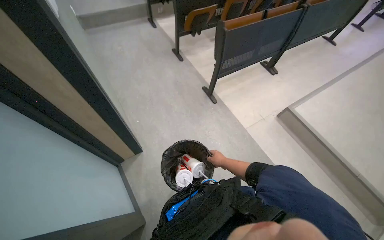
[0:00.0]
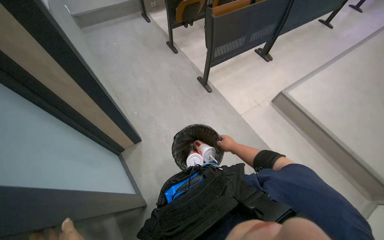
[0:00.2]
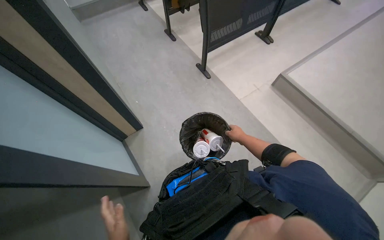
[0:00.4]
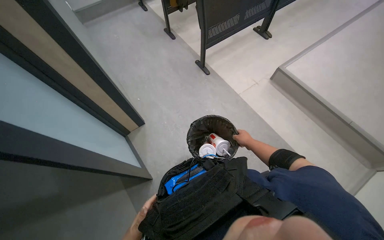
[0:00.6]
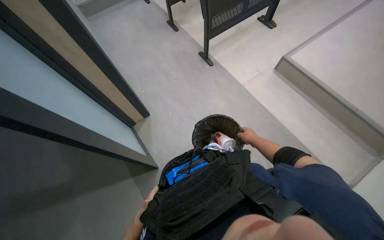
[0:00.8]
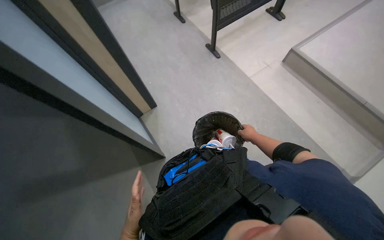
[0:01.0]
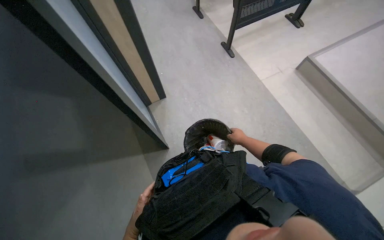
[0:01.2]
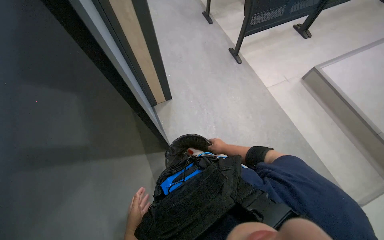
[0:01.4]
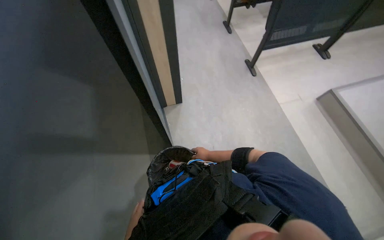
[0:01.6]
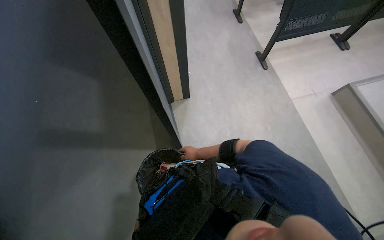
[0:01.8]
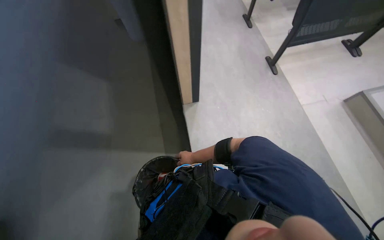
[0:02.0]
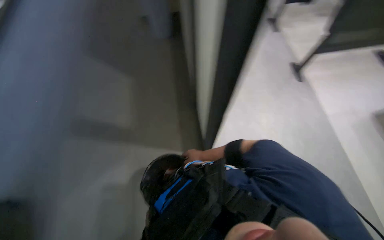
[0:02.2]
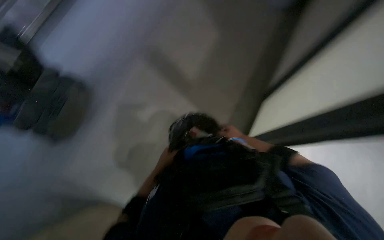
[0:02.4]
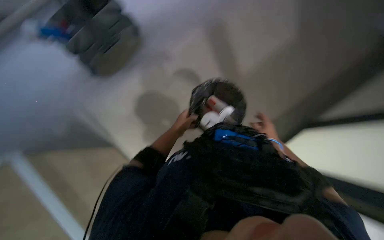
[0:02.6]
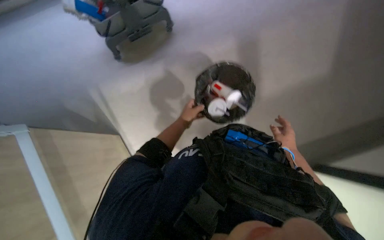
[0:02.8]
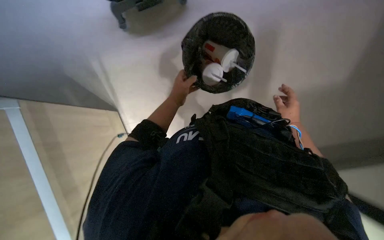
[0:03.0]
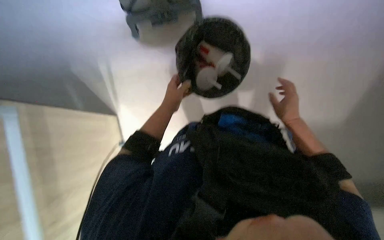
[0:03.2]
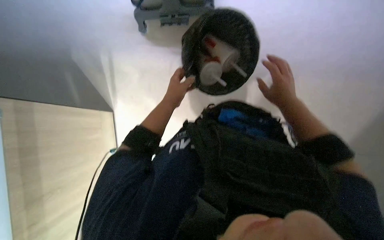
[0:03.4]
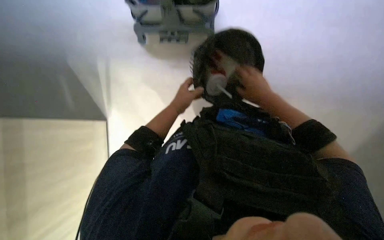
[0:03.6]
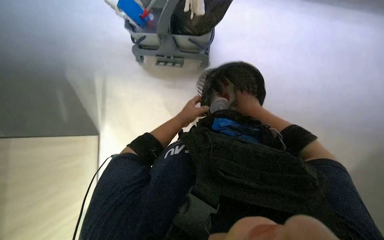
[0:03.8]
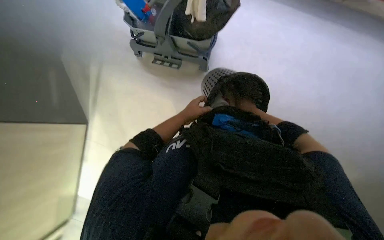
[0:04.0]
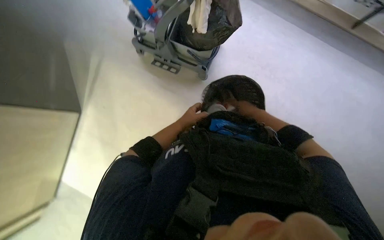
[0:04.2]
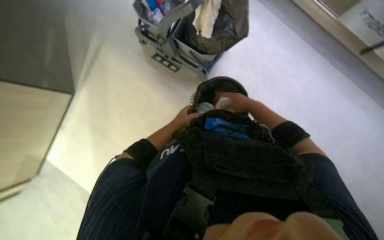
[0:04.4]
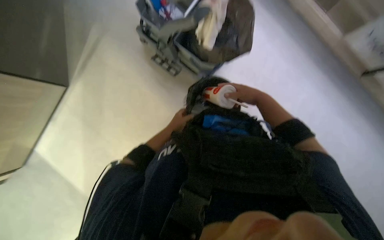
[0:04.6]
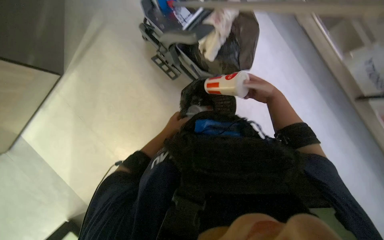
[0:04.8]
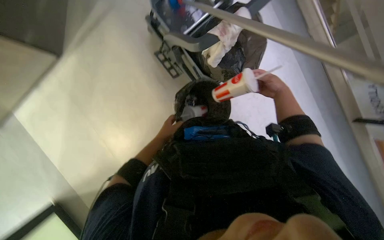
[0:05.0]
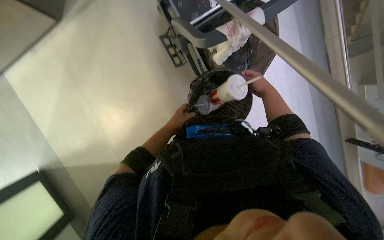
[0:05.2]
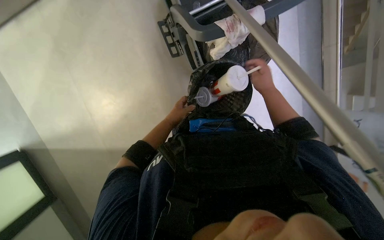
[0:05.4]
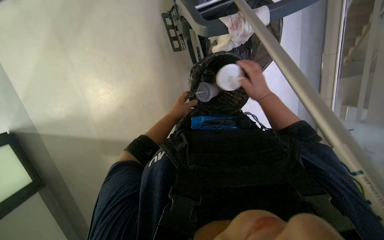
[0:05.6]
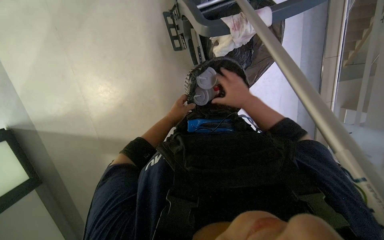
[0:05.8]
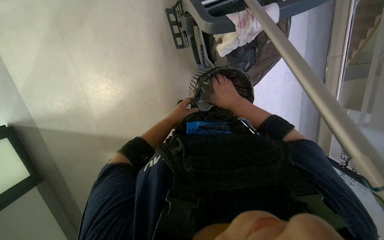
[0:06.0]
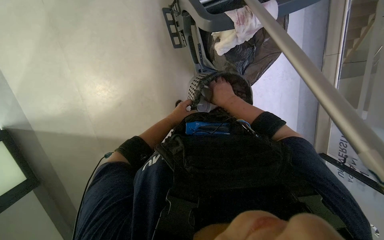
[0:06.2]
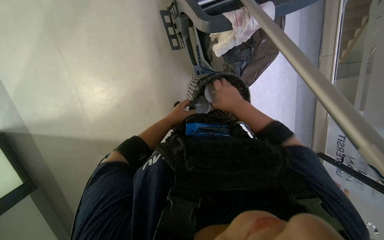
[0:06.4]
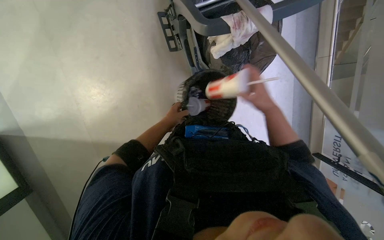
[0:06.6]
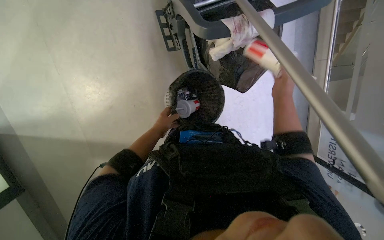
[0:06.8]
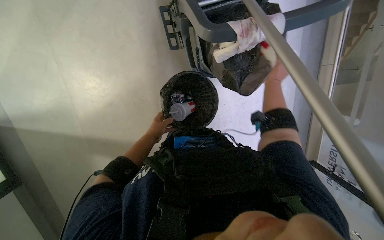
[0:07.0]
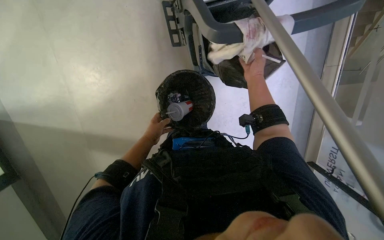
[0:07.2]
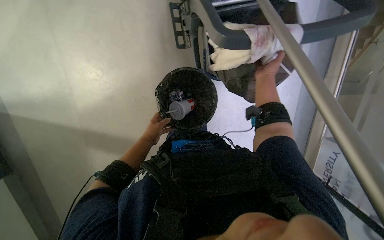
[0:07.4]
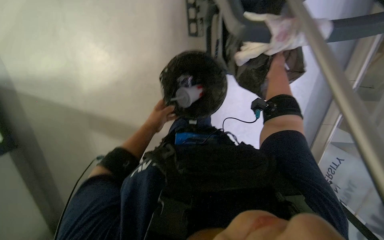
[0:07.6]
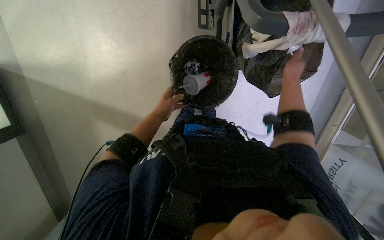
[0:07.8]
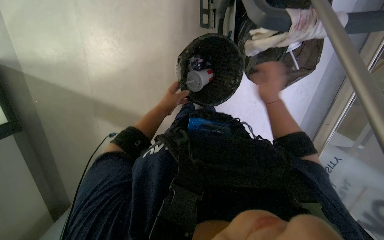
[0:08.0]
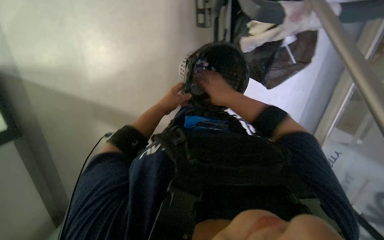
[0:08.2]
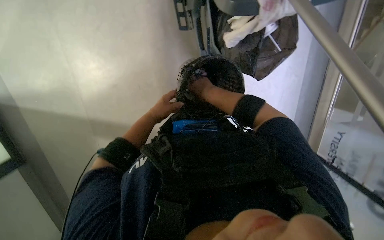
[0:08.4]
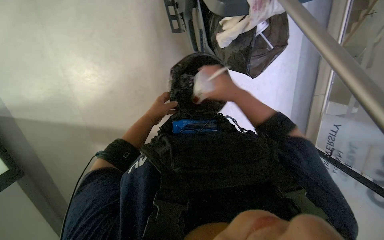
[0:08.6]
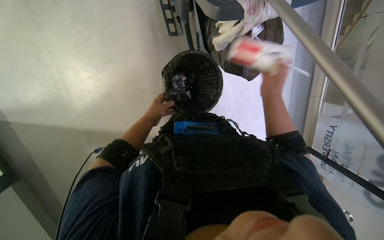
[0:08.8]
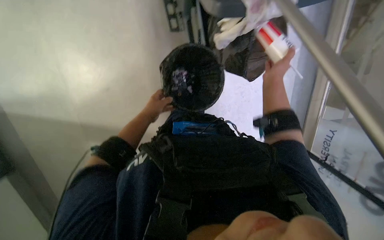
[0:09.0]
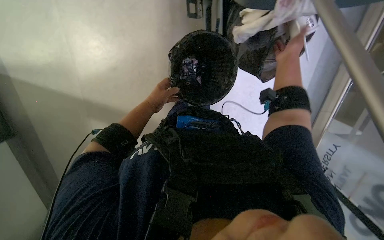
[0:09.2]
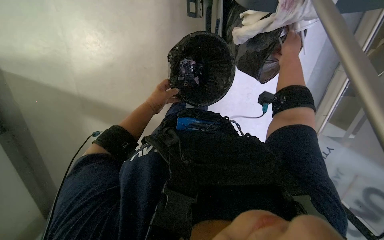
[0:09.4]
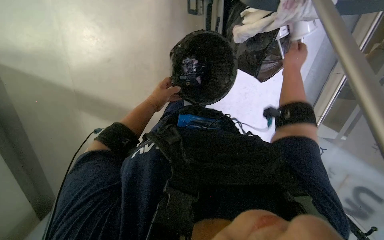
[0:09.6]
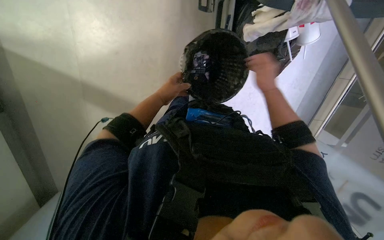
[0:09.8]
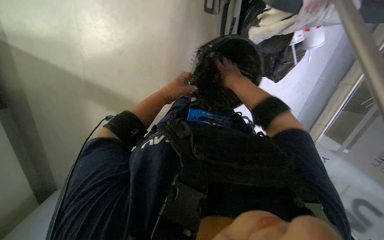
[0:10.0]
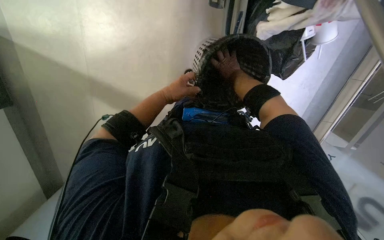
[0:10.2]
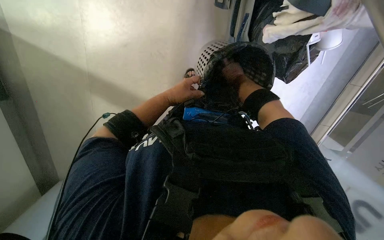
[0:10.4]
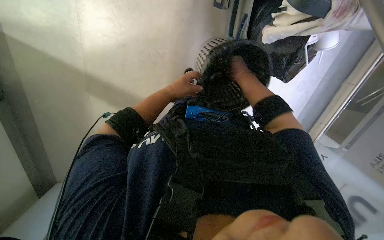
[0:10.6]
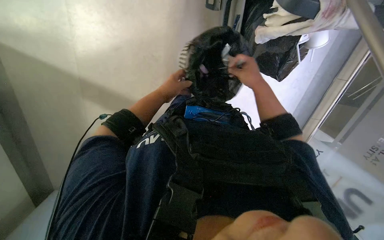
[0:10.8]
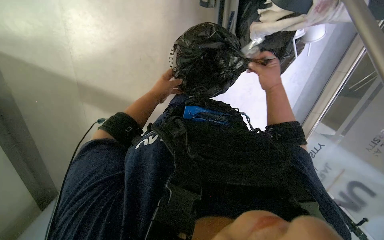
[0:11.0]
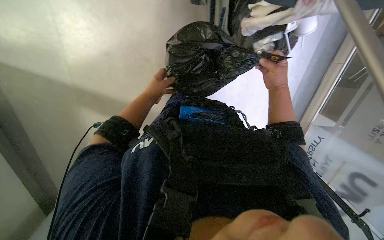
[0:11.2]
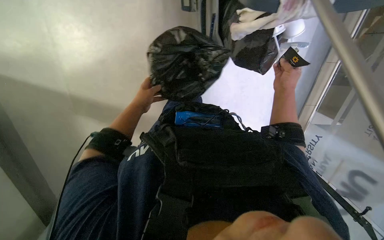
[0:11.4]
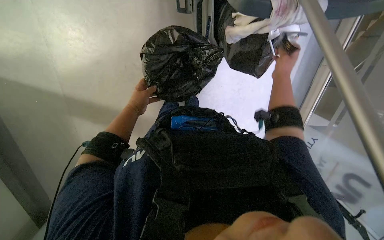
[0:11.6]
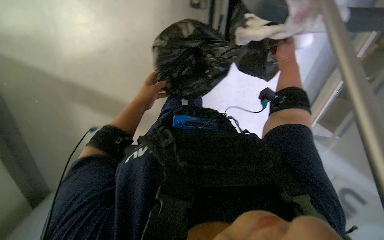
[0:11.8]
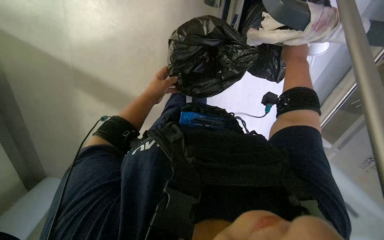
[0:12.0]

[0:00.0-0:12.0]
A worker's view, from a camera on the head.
Job: managing trash.
The whole recording: Managing trash can contents. The worker removes and replaces items from a trash can, then changes the trash bag.
0.0 to 1.6 s: The wearer looks some 10 degrees further downward.
1.6 to 3.0 s: The wearer looks approximately 40 degrees further to the left. The wearer looks some 20 degrees further downward. The right hand goes some 20 cm up the picture.
3.0 to 4.4 s: The right hand travels up the picture and to the left by some 40 cm.
4.4 to 6.0 s: The view tilts roughly 15 degrees downward. The scene rotates clockwise by some 40 degrees.
6.0 to 7.6 s: The right hand shifts some 25 cm up the picture and to the right.
7.6 to 9.0 s: The right hand goes to the left and returns, approximately 25 cm each way.
9.0 to 10.4 s: The right hand is displaced to the left by about 20 cm, and goes nearer to the camera and returns, roughly 5 cm each way.
10.4 to 12.0 s: The right hand goes about 20 cm to the right and nearer to the camera.

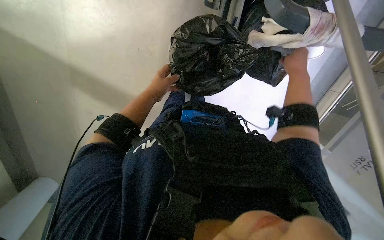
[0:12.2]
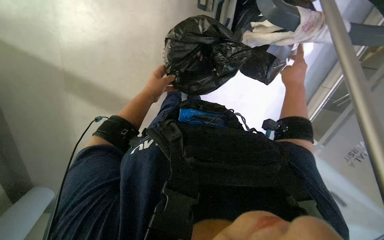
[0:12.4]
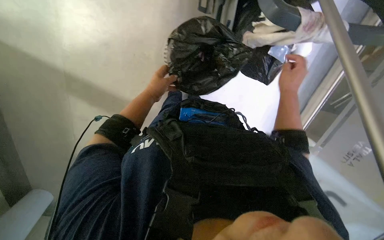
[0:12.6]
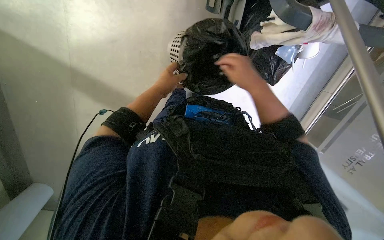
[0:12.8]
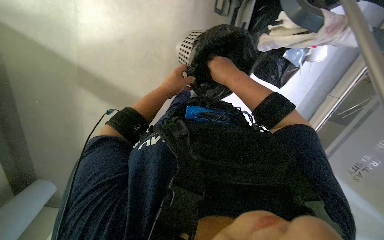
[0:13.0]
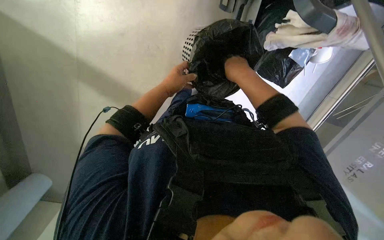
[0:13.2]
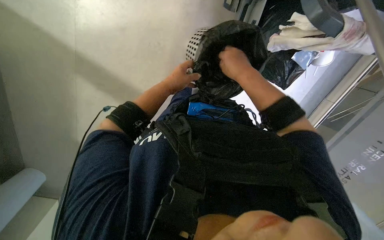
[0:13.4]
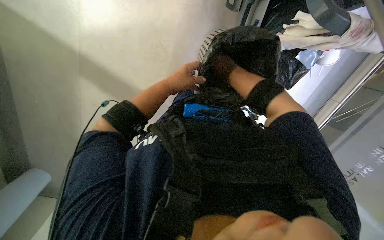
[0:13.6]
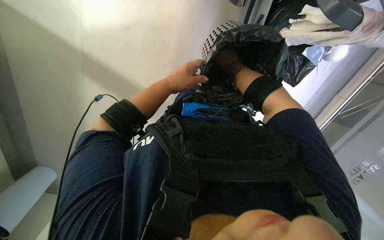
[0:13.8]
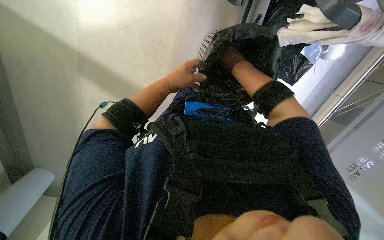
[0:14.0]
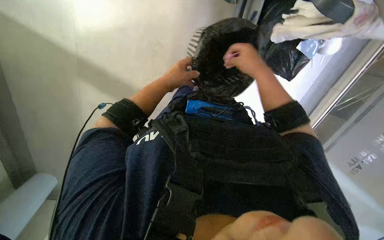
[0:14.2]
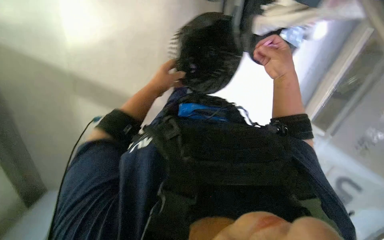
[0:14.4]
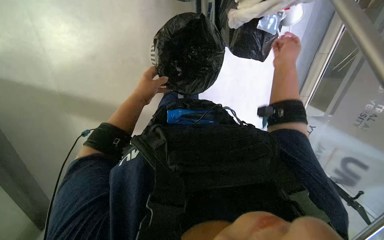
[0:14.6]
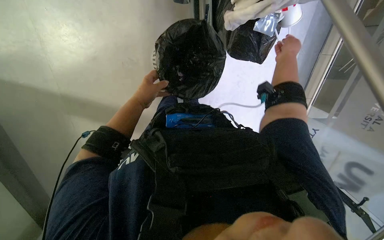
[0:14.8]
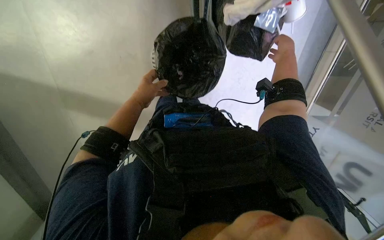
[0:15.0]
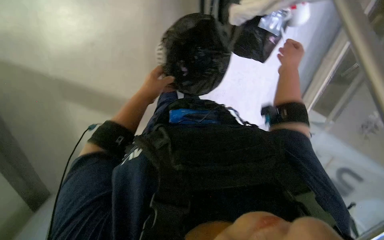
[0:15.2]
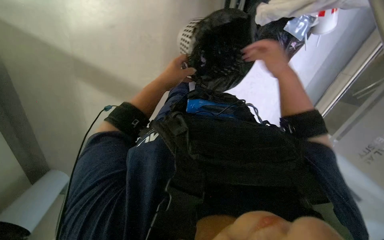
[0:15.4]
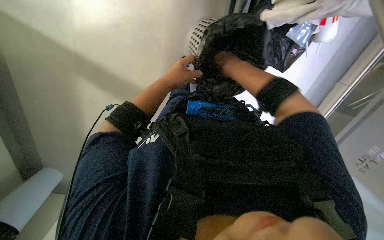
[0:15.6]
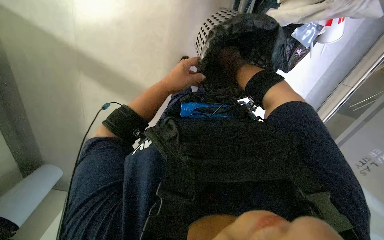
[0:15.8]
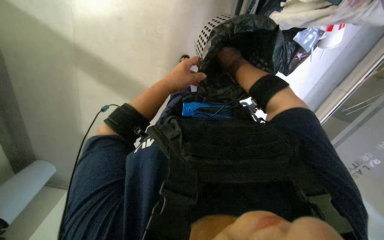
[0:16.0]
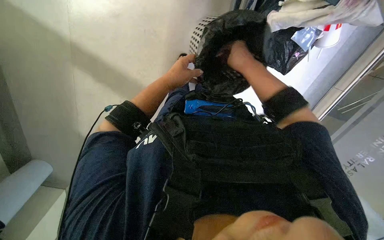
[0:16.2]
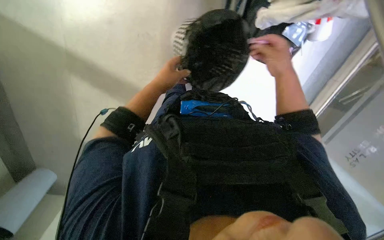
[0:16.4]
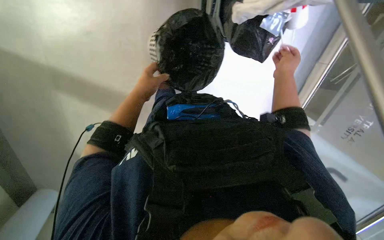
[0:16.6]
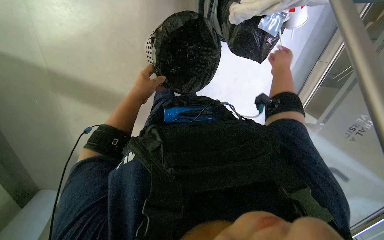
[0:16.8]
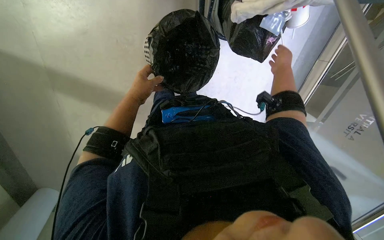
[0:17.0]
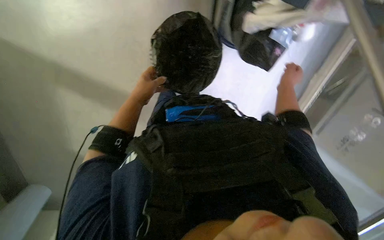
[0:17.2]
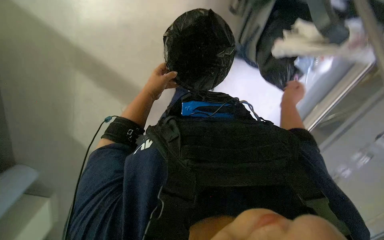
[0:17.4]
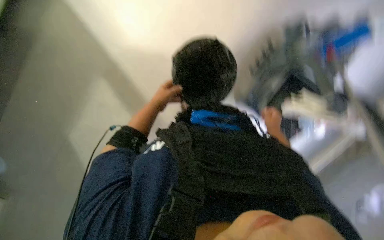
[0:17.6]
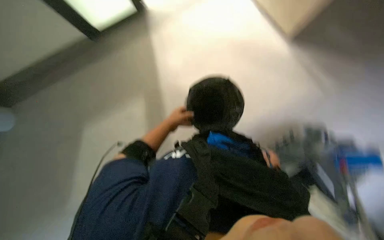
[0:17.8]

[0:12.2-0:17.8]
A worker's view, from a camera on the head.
Job: managing trash.
The whole recording: Managing trash can contents. The worker removes and replaces items from a trash can, then changes the trash bag.
12.2 to 13.6 s: The right hand heads to the left, covering some 25 cm.
13.6 to 15.0 s: The right hand goes approximately 25 cm to the right.
15.0 to 16.4 s: The right hand travels to the left and back again, roughly 20 cm each way.
16.4 to 17.8 s: The view tilts approximately 25 degrees upward.

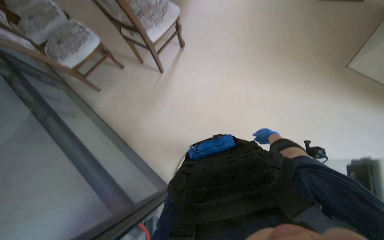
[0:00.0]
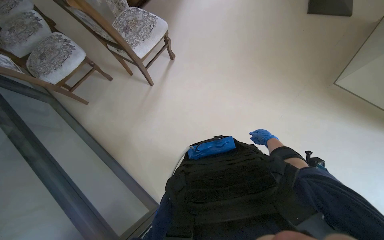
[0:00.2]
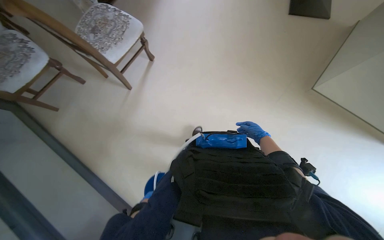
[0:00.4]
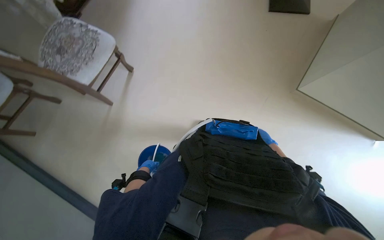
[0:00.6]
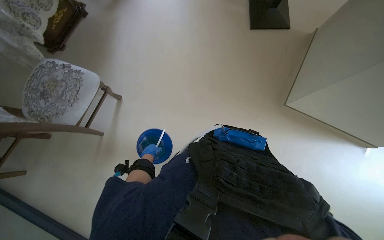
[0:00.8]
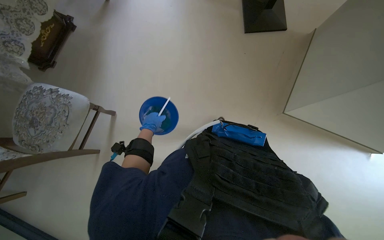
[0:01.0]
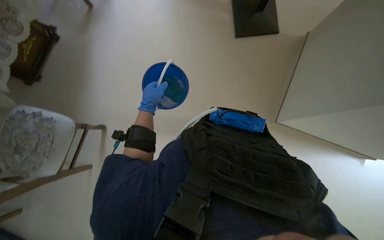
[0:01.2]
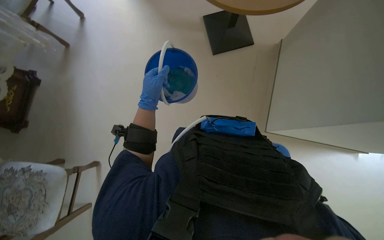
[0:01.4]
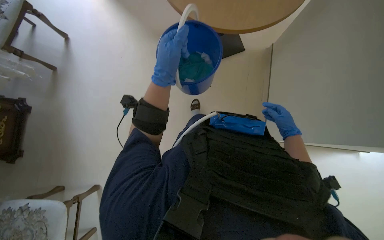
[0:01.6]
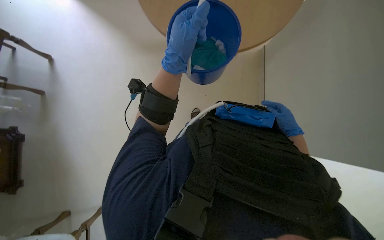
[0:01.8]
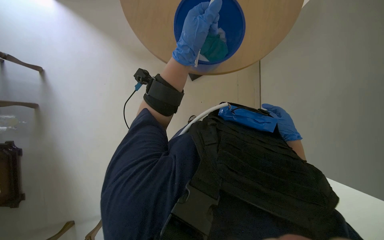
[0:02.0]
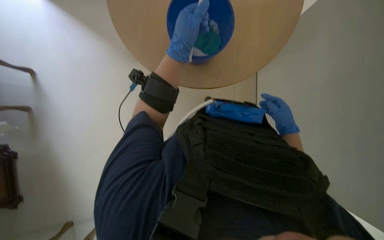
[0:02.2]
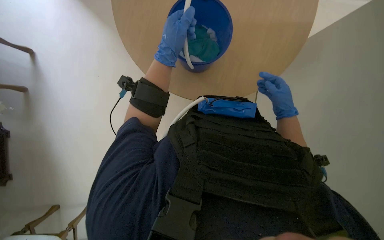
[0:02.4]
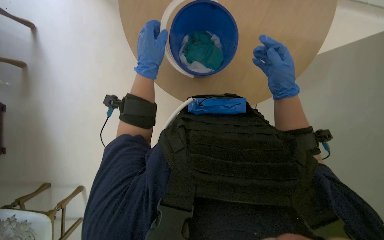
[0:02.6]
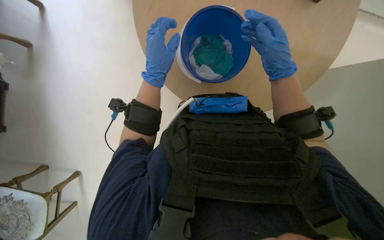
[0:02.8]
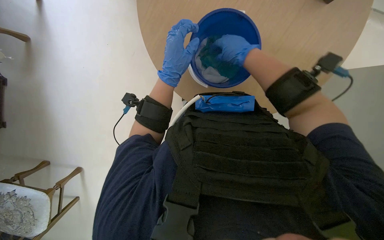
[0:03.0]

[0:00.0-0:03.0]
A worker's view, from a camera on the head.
Job: preparing cleaning supplies.
The whole recording: Preparing cleaning cloths. The worker soaks and wrings cleaning cloths in a blue bucket.
0.0 to 1.6 s: The camera travels roughly 1 m. The wearer's head swings approximately 40 degrees to the right.
1.6 to 3.0 s: The right hand moves to the left, nearer to the camera and up the picture, approximately 30 cm.
